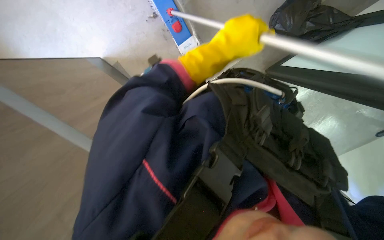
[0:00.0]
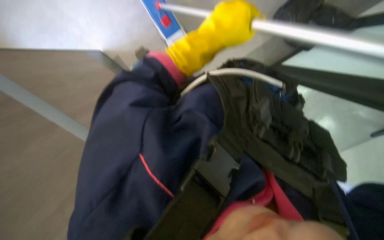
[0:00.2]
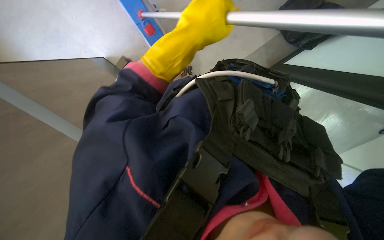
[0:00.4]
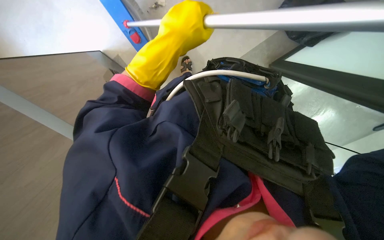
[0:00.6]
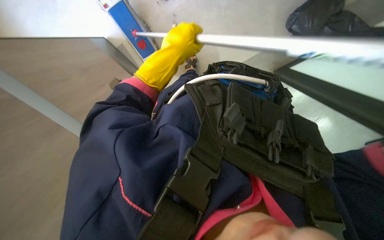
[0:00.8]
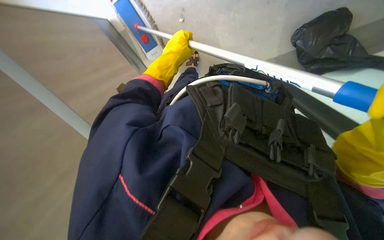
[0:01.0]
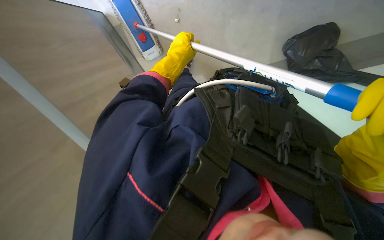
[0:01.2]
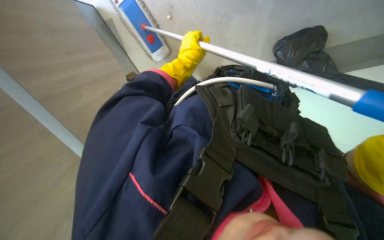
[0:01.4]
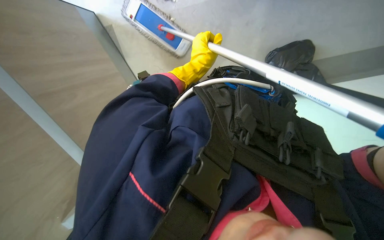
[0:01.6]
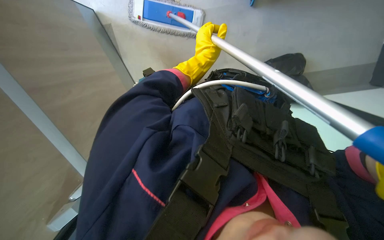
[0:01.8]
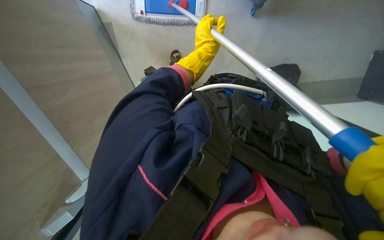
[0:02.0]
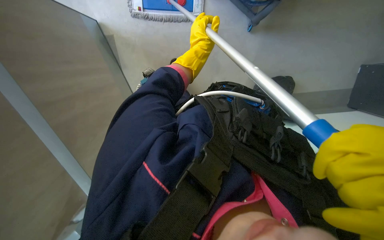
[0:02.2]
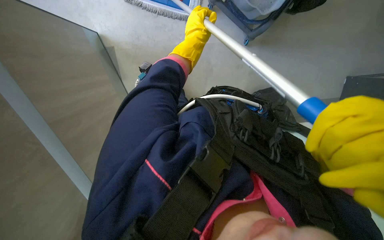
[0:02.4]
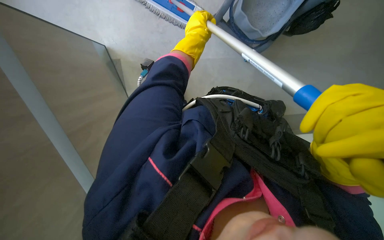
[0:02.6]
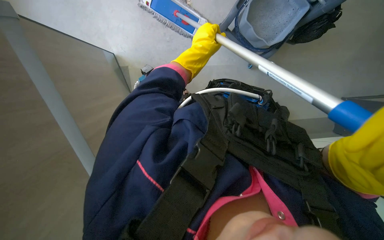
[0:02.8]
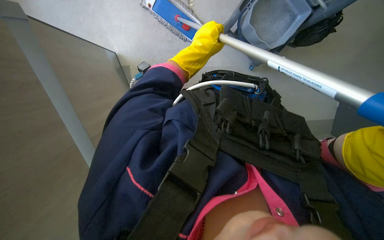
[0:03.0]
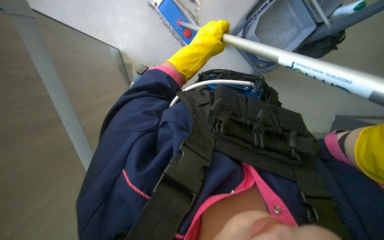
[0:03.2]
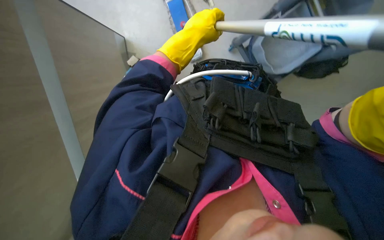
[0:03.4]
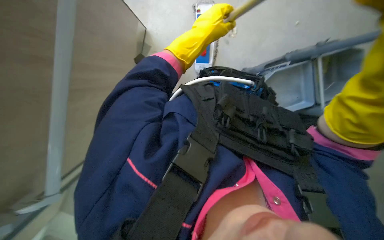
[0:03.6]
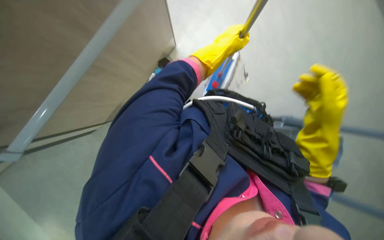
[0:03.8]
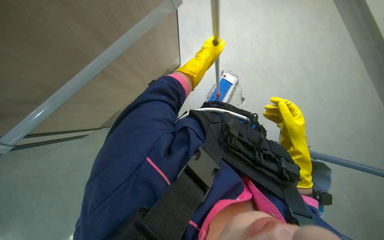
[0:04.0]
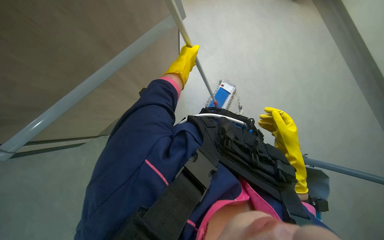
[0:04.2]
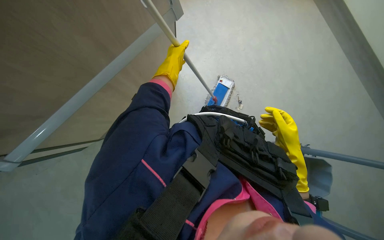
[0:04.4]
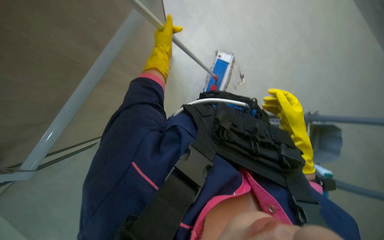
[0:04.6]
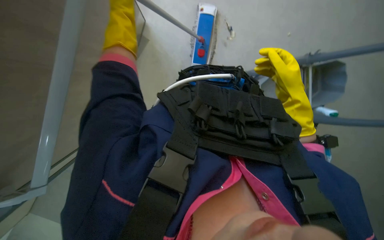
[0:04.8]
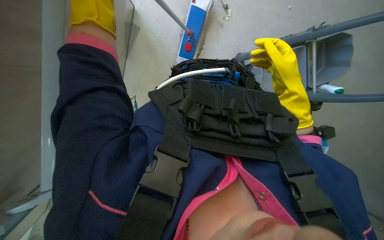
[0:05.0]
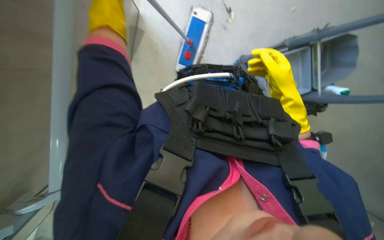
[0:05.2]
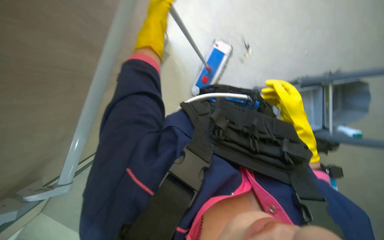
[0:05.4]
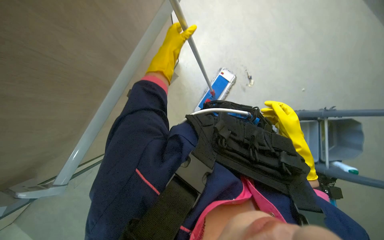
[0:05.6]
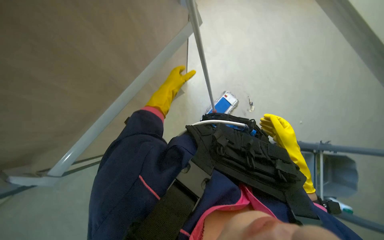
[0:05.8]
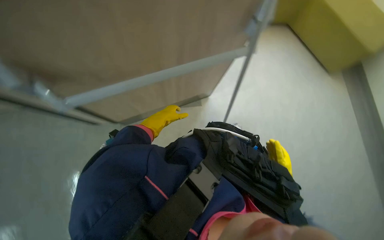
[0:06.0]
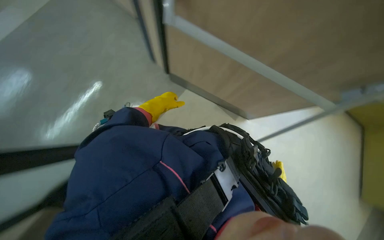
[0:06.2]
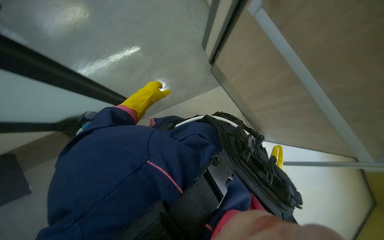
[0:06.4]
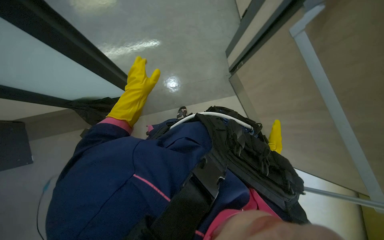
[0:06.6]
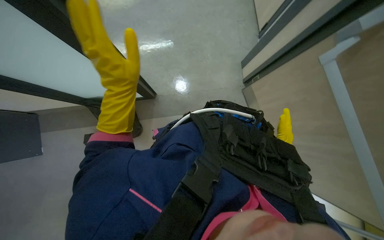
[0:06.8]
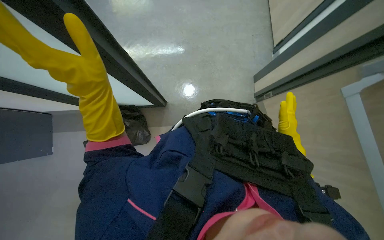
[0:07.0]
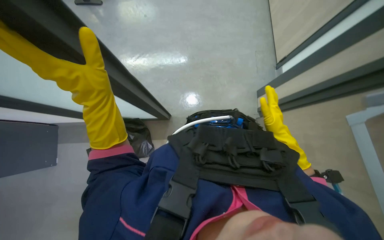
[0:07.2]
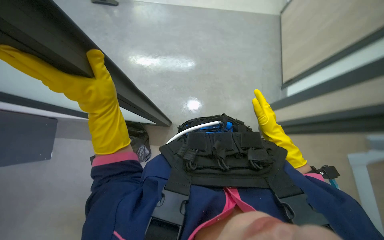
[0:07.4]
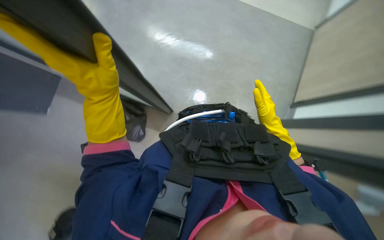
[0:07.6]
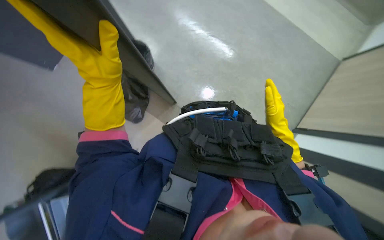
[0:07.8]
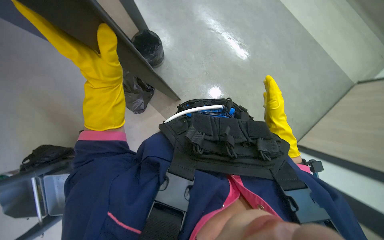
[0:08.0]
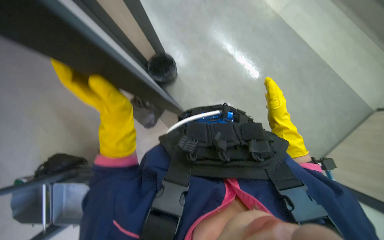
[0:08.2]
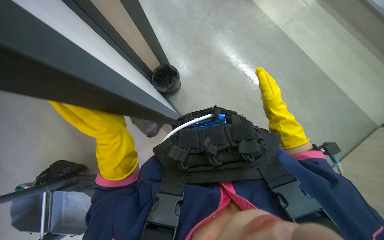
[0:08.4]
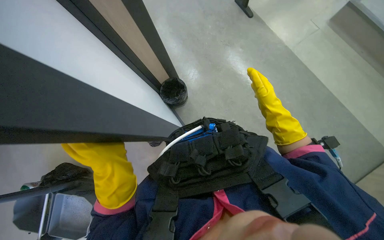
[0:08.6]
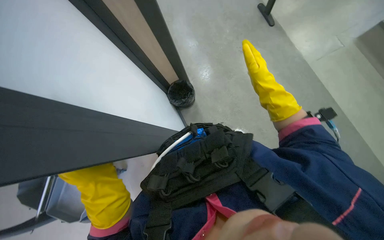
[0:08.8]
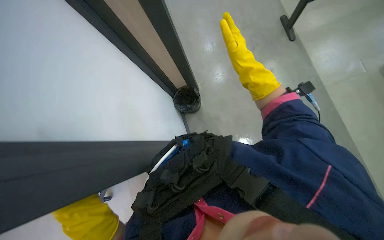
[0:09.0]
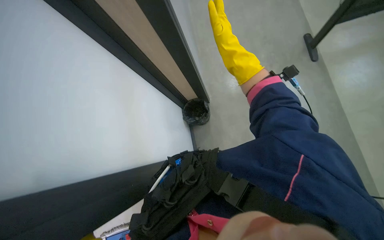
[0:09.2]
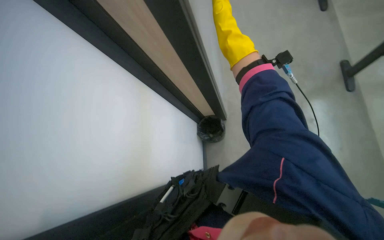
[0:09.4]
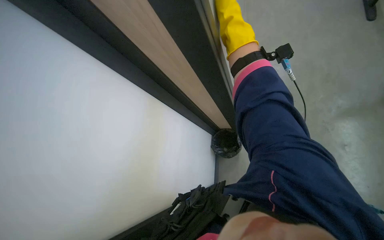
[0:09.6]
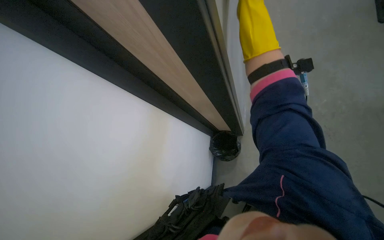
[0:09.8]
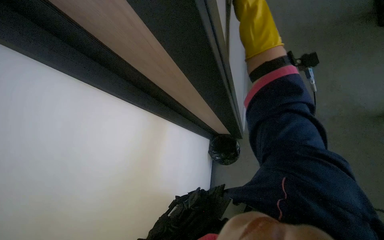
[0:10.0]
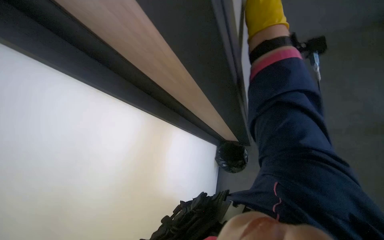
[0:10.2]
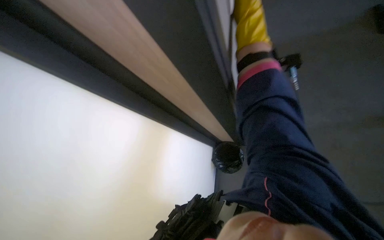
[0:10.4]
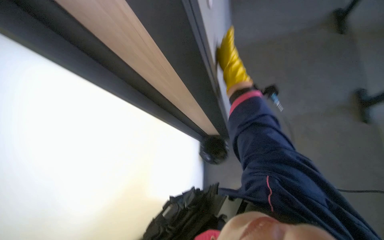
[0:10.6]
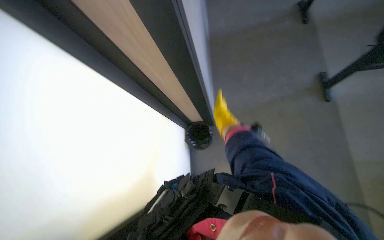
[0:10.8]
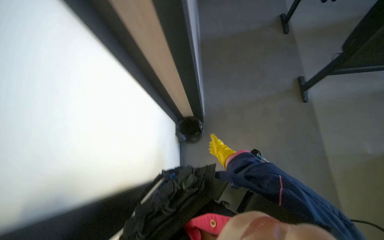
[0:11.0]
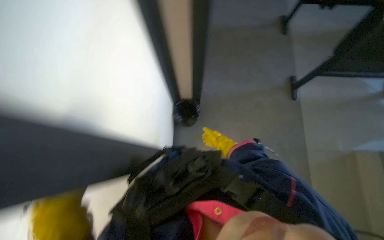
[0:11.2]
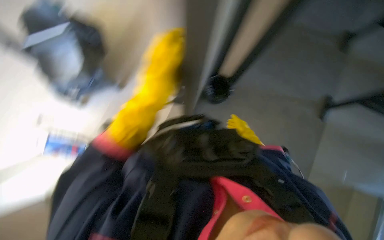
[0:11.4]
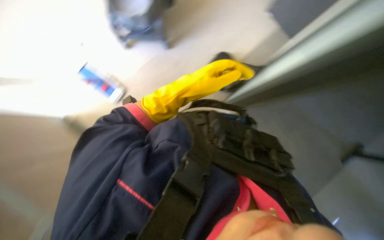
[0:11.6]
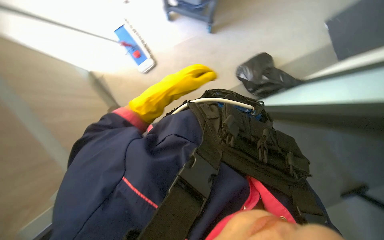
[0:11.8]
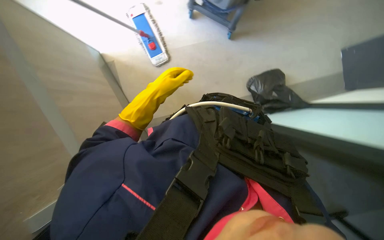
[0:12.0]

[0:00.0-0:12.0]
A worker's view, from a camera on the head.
Job: mopping floor.
The whole recording: Mopping floor. The worker mops the floor with a long-handled mop and gathered the trash from the ground and put it into a polyethylene bag..
0:00.0 to 0:01.6: The left hand shifts some 15 cm farther from the camera.
0:03.0 to 0:04.4: The wearer looks approximately 15 degrees further upward. The left hand is displaced to the left by some 10 cm.
0:06.0 to 0:07.6: The view swings roughly 20 degrees to the left. The left hand moves nearer to the camera, about 30 cm.
0:07.6 to 0:09.0: The view pans to the left by approximately 15 degrees. The scene turns roughly 45 degrees counterclockwise in the picture.
0:10.4 to 0:12.0: The scene turns approximately 55 degrees clockwise in the picture.

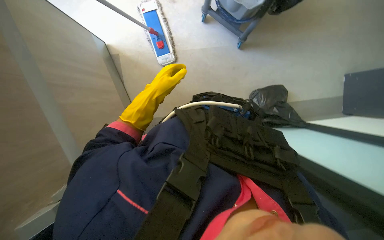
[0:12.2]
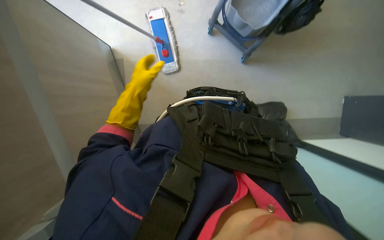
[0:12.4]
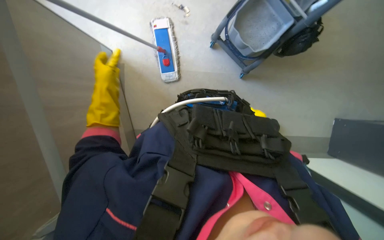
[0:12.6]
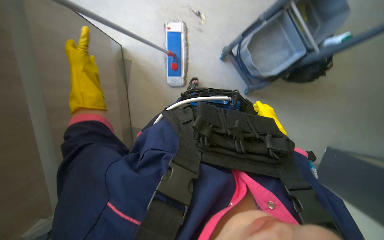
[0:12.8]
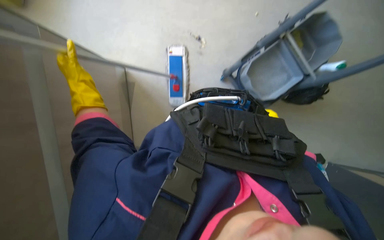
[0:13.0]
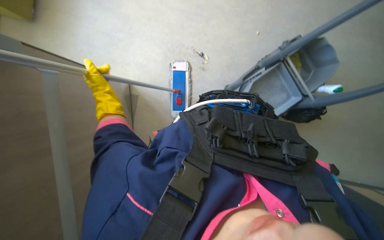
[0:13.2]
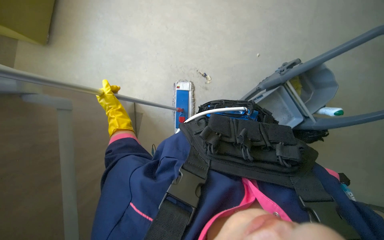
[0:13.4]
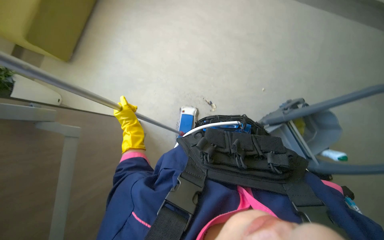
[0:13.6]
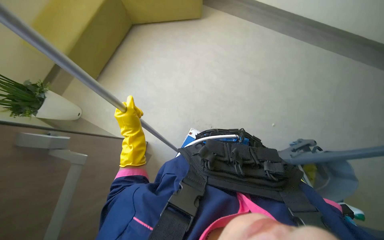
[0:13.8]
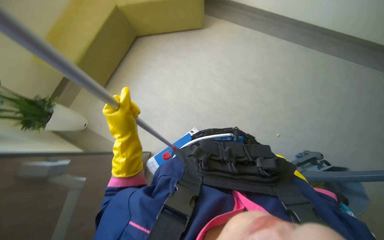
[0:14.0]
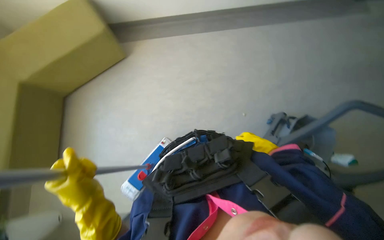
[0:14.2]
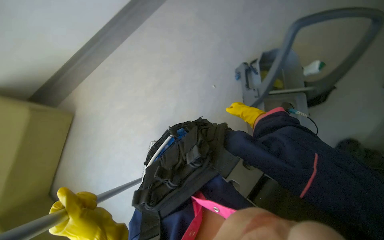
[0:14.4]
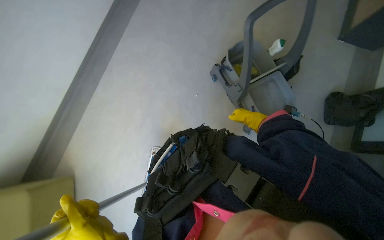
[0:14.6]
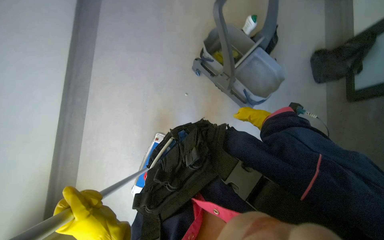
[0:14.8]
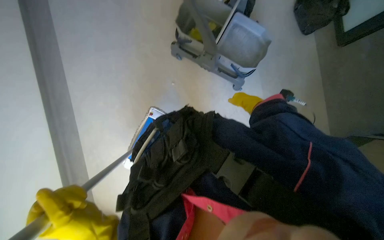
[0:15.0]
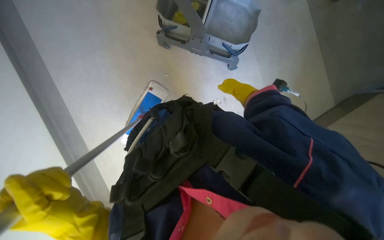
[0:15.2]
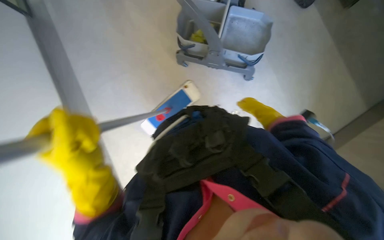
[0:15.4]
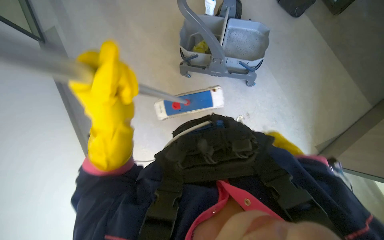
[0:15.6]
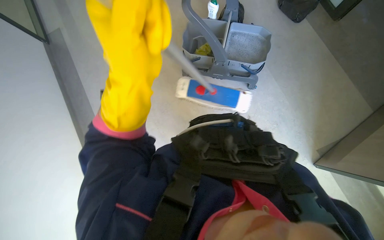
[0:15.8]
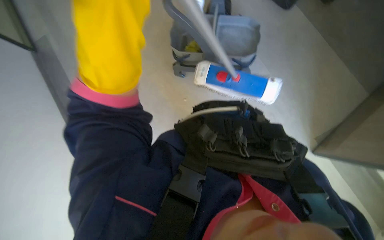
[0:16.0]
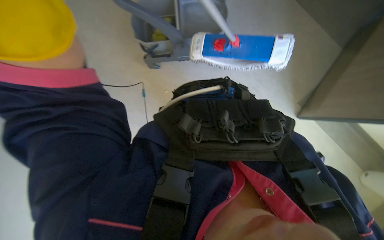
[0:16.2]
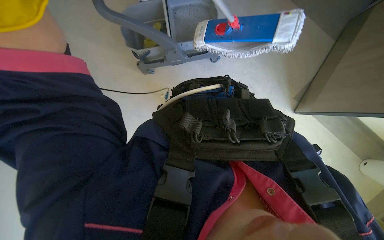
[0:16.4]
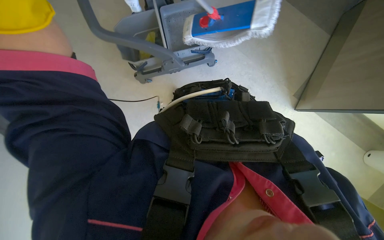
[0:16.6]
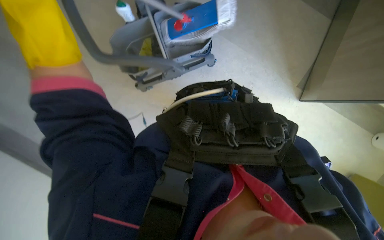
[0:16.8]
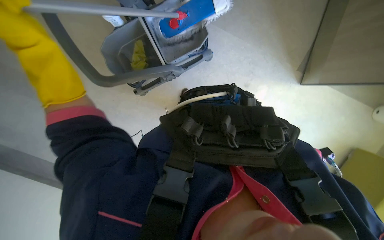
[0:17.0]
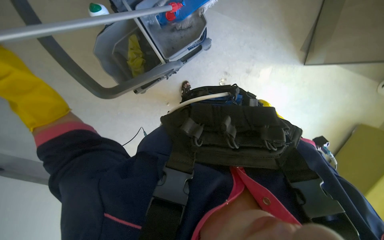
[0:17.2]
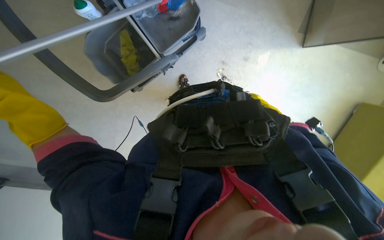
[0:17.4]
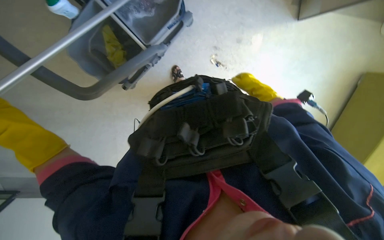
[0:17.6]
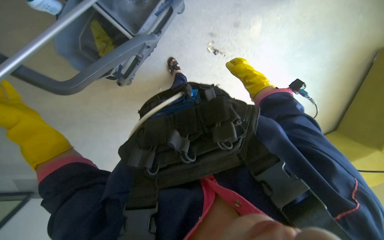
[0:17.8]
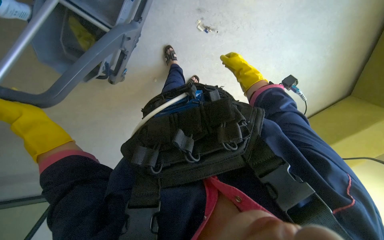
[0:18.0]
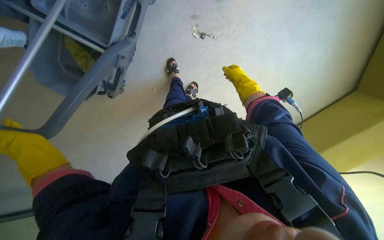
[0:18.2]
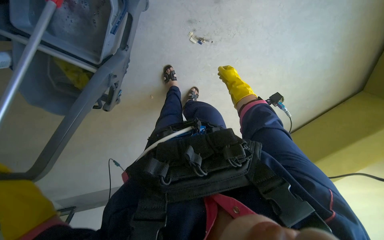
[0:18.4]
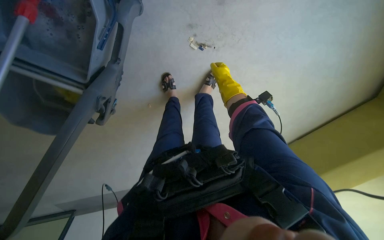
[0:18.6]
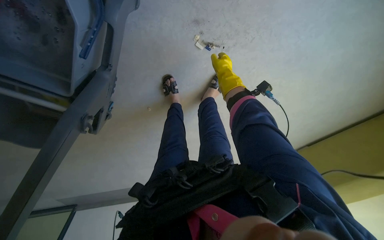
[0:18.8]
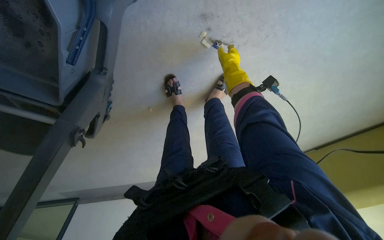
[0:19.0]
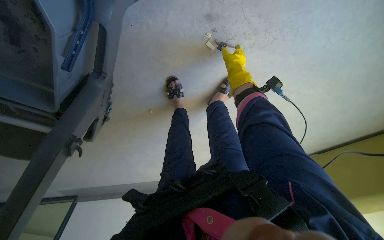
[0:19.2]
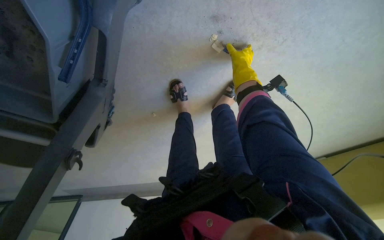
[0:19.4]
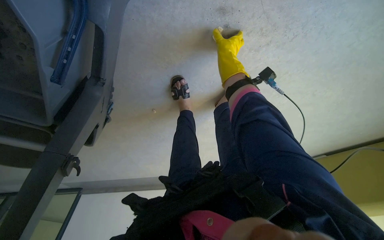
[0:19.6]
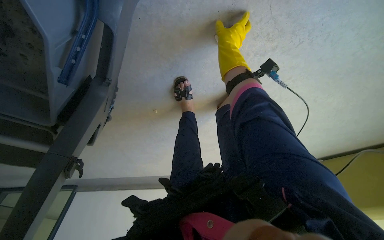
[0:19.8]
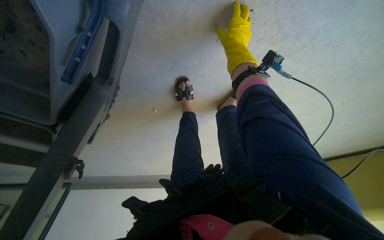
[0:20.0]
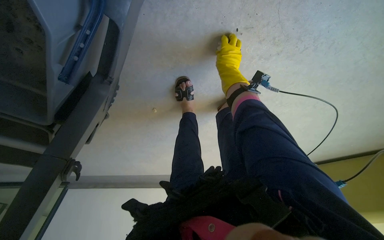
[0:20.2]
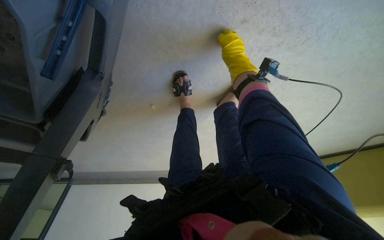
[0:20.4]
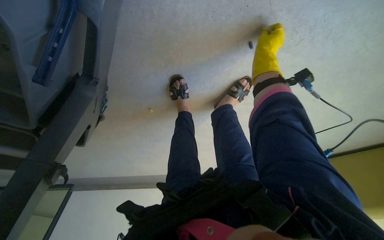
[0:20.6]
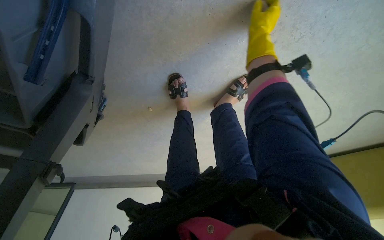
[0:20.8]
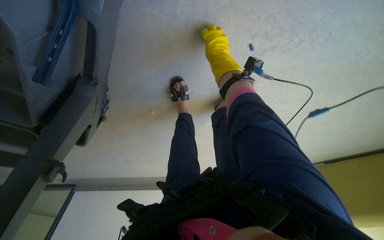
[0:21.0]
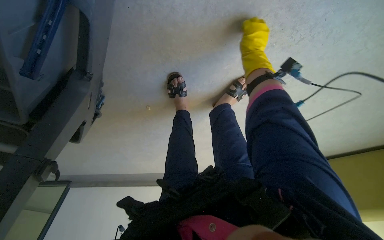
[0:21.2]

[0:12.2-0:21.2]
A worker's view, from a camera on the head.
Job: mopping floor.
The whole recording: Mopping floor. The worker mops the floor with a long-handled mop and gathered the trash from the ground and put it into a polyethylene bag..
0:12.2 to 0:13.8: The camera pitches upward, by approximately 30 degrees. The scene turns roughly 30 degrees clockwise in the picture.
0:13.8 to 0:15.2: The scene rotates counterclockwise by approximately 75 degrees.
0:15.2 to 0:16.6: The view tips upward by about 15 degrees. Everything in view rotates roughly 30 degrees counterclockwise.
0:16.6 to 0:18.2: The view tilts some 15 degrees downward.
0:18.2 to 0:19.8: The right hand shifts about 35 cm to the left and up the picture.
